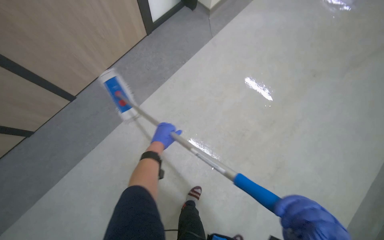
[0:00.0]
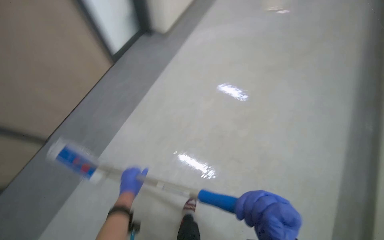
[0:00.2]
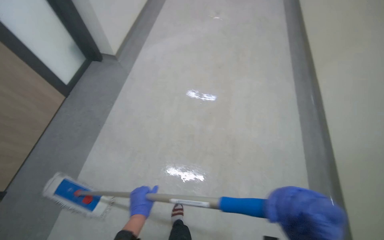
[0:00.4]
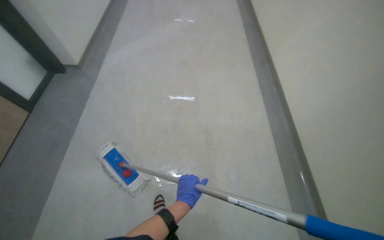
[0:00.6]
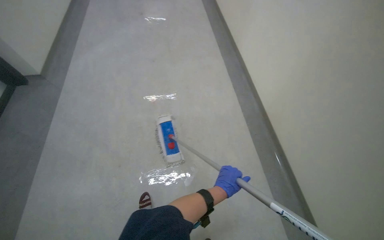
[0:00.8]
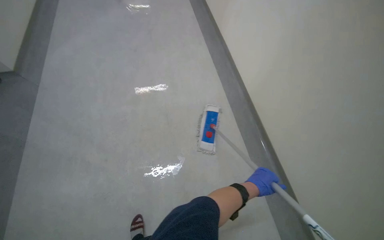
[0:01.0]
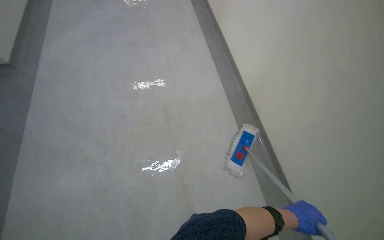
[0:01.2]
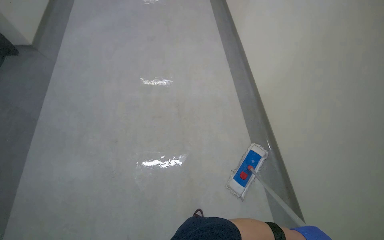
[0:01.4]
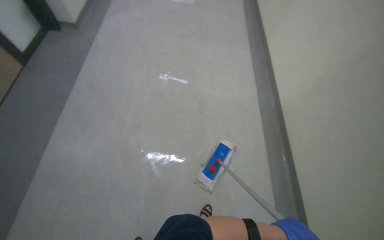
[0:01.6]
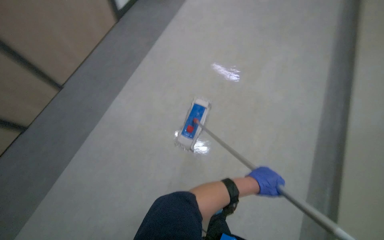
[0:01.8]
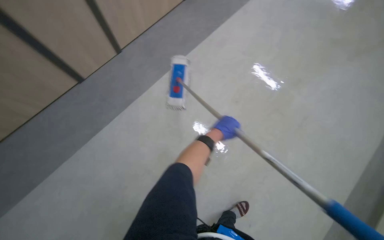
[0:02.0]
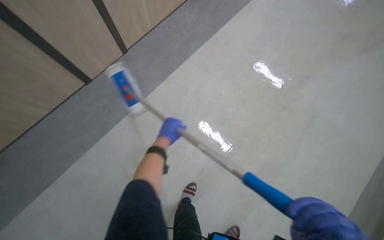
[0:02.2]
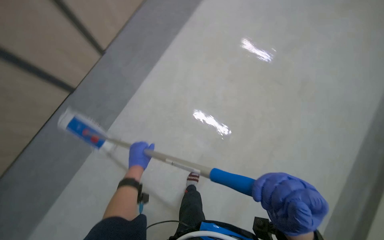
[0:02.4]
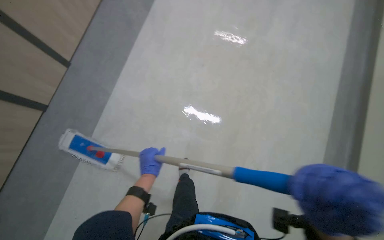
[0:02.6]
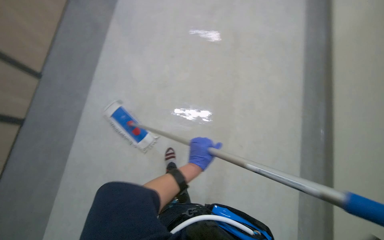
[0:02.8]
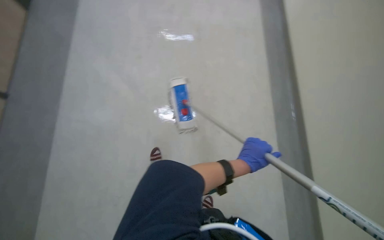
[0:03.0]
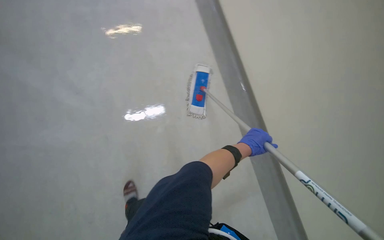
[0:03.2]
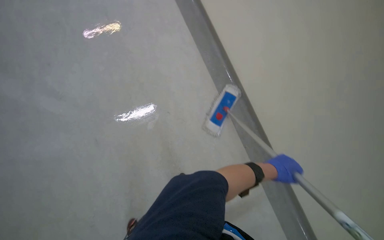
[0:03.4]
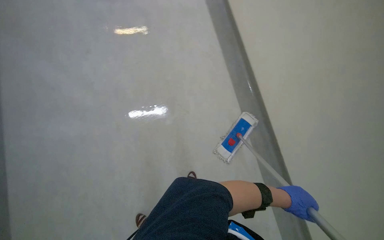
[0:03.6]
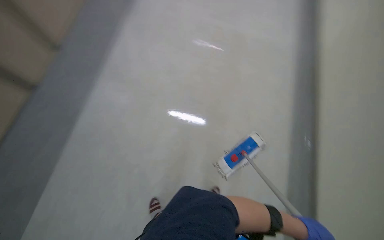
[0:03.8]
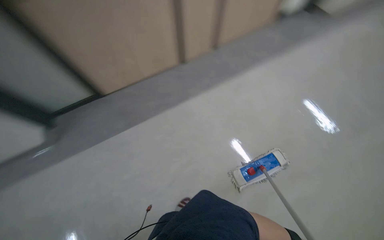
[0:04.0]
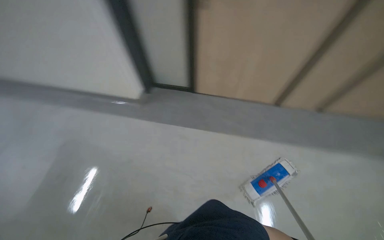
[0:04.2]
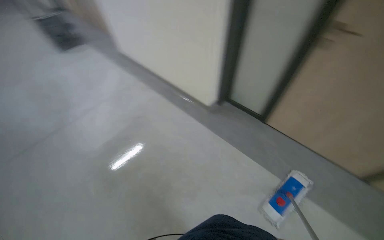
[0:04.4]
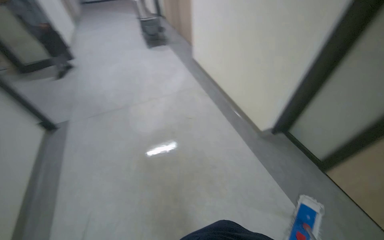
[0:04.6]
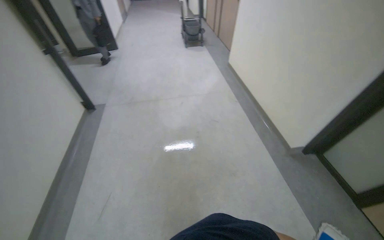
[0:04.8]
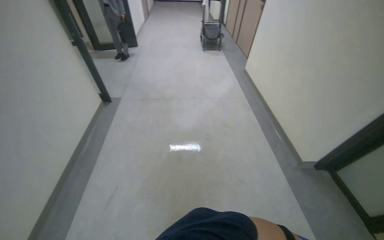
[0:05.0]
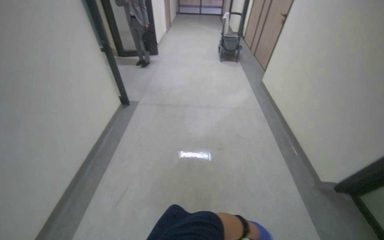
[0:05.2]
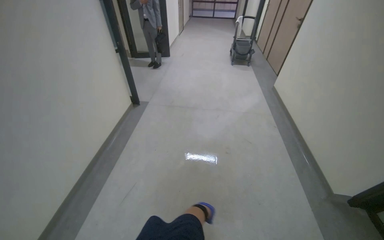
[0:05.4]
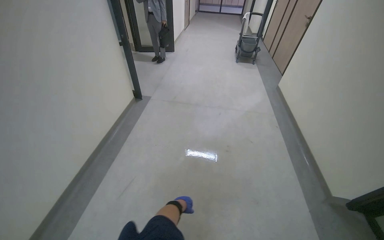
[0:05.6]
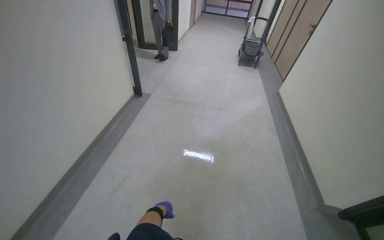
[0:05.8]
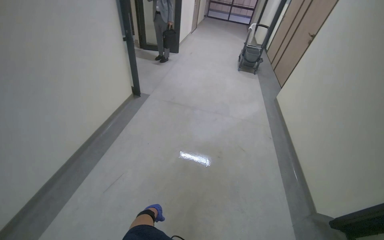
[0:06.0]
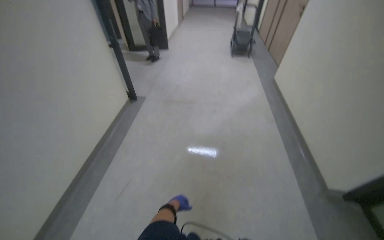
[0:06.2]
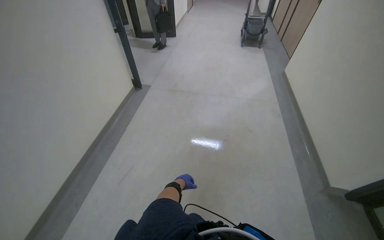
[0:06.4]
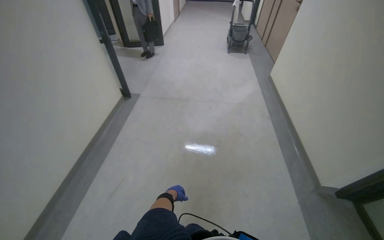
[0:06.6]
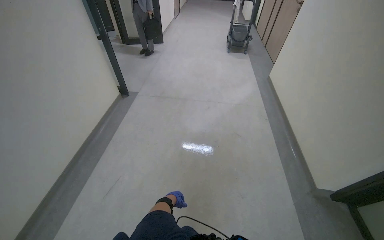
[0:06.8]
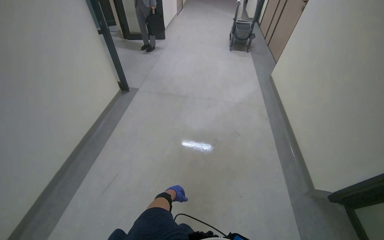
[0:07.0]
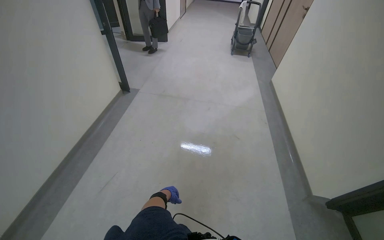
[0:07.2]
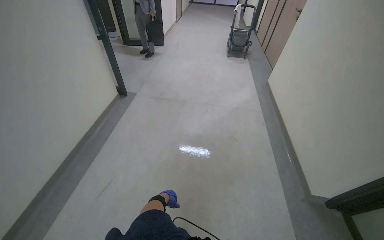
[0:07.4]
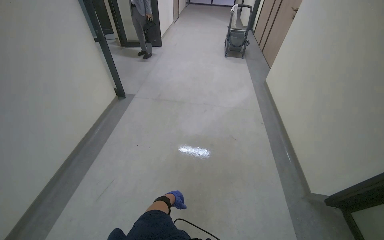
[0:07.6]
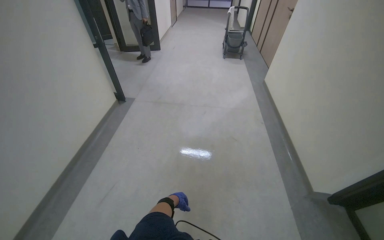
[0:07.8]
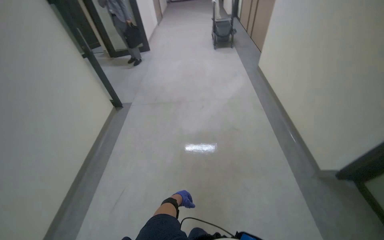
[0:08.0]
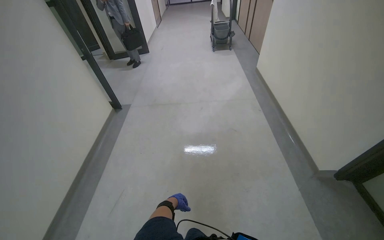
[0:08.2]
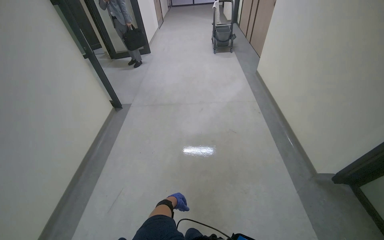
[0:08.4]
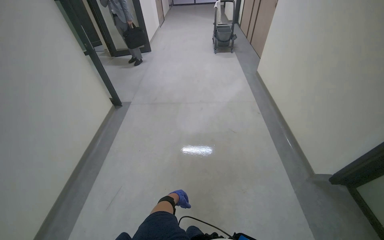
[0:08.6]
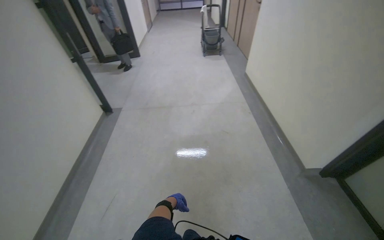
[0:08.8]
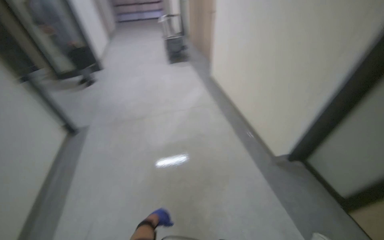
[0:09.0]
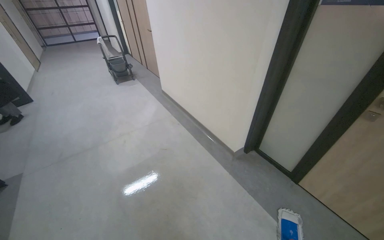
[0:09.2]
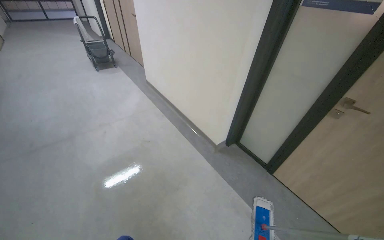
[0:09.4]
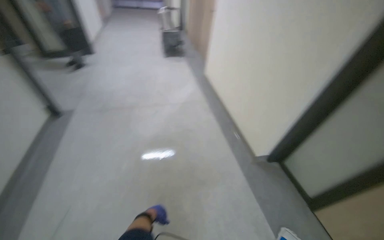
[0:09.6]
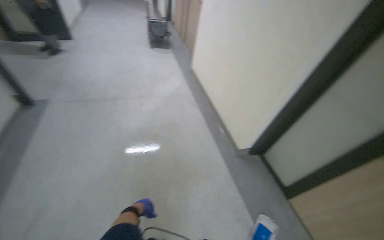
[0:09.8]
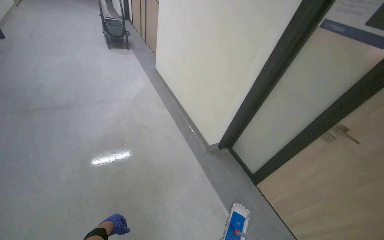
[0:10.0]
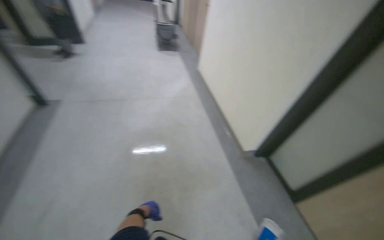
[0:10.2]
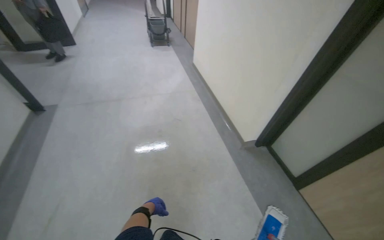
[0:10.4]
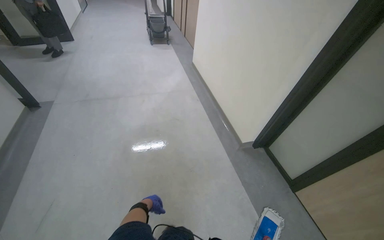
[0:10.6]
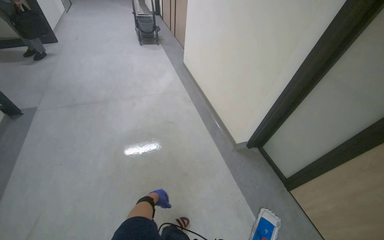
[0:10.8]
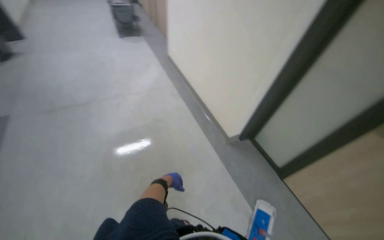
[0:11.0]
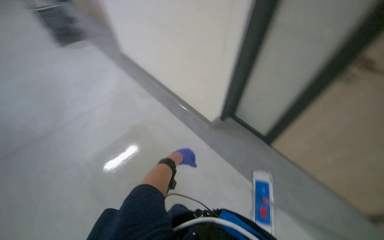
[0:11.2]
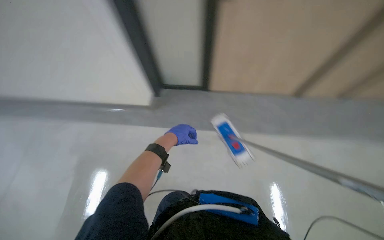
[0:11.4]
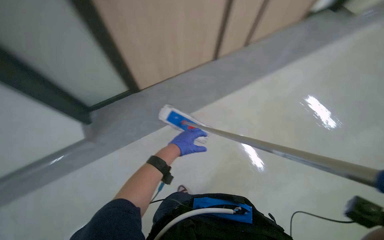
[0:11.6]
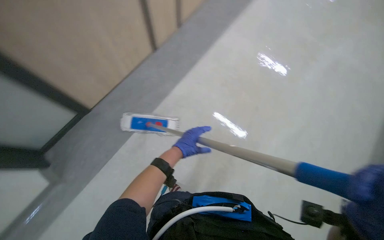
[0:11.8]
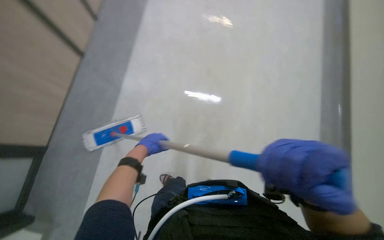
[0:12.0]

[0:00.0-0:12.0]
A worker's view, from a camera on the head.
Job: mopping floor.
The whole recording: Mopping the floor. The worker mops the floor using a flat mop and bucket.
0:03.0 to 0:04.4: The head travels about 40 cm. The wearer looks approximately 45 degrees further to the left. The wearer looks approximately 20 degrees further upward.
0:04.4 to 0:06.0: The head turns to the left by about 50 degrees. The view tilts some 15 degrees upward.
0:06.0 to 0:07.6: The left hand goes some 20 cm to the right and up the picture.
0:07.6 to 0:09.0: The head rotates some 20 degrees to the right.
0:10.4 to 0:12.0: The wearer's head swings roughly 65 degrees to the right. The camera pitches downward, by some 20 degrees.

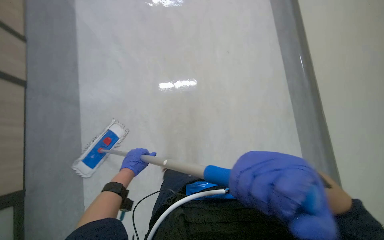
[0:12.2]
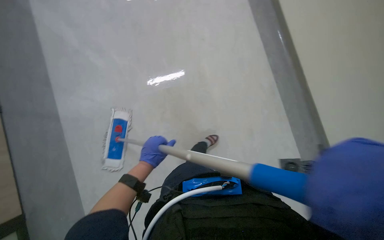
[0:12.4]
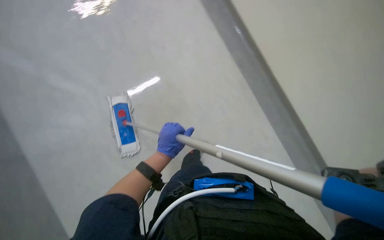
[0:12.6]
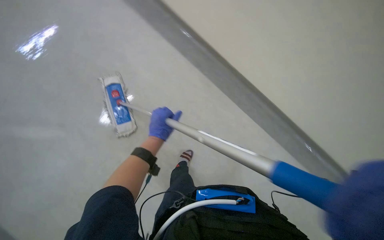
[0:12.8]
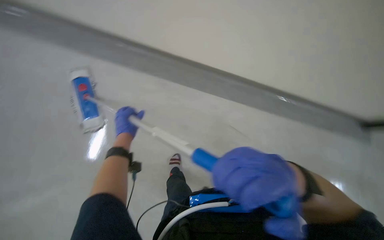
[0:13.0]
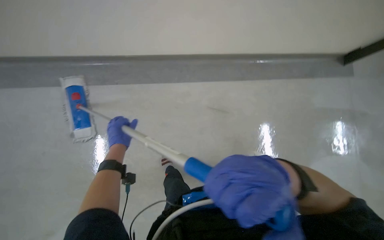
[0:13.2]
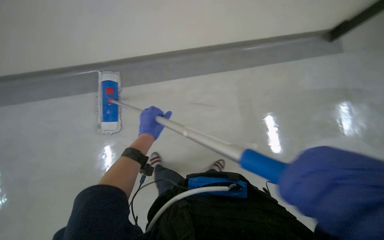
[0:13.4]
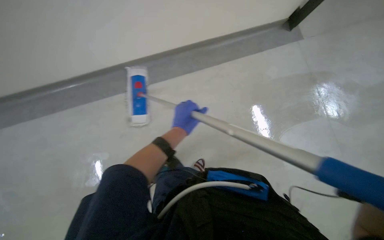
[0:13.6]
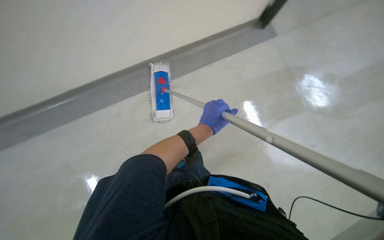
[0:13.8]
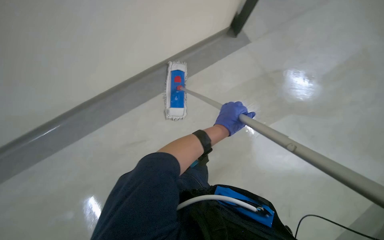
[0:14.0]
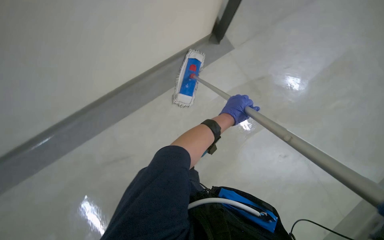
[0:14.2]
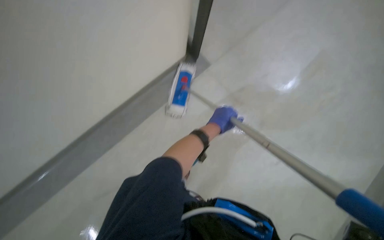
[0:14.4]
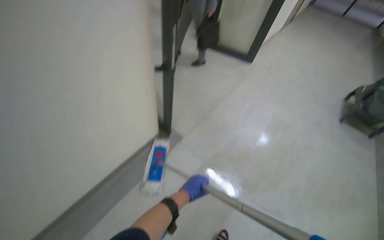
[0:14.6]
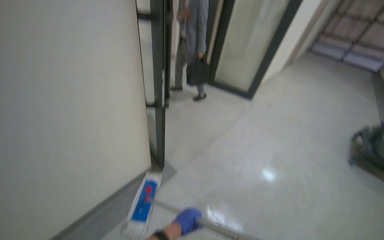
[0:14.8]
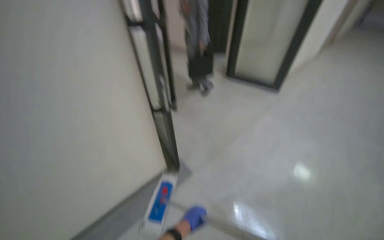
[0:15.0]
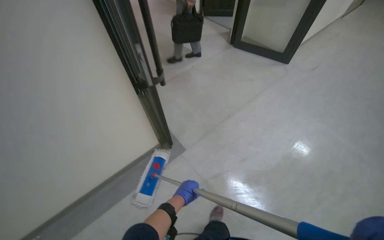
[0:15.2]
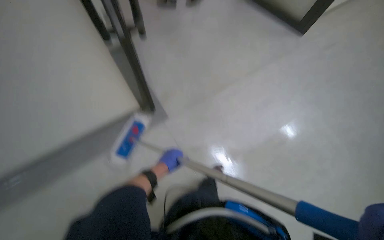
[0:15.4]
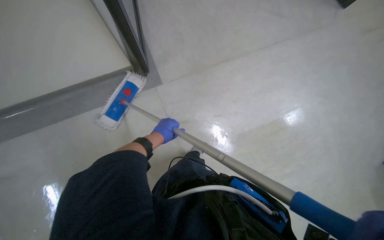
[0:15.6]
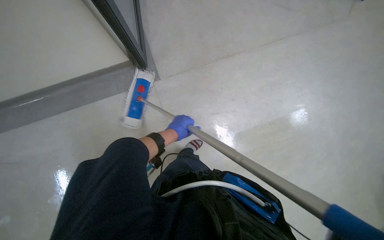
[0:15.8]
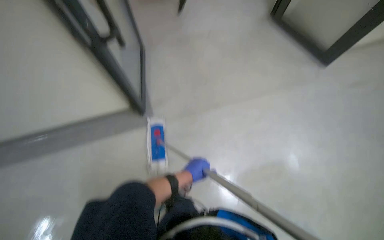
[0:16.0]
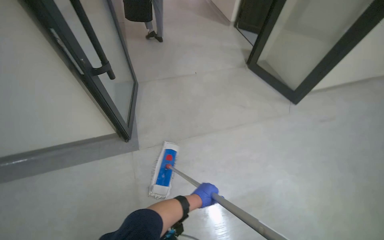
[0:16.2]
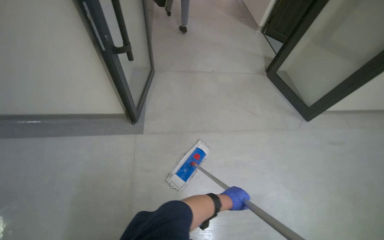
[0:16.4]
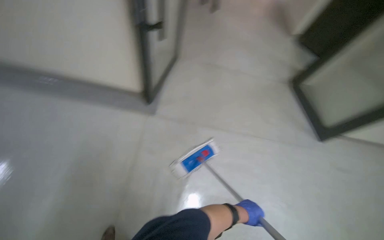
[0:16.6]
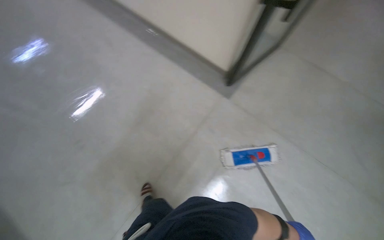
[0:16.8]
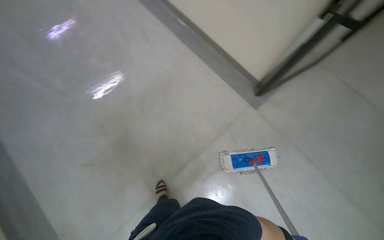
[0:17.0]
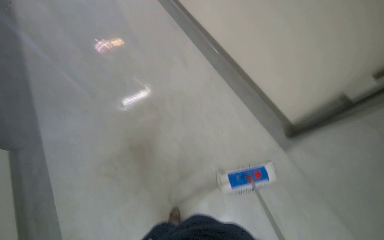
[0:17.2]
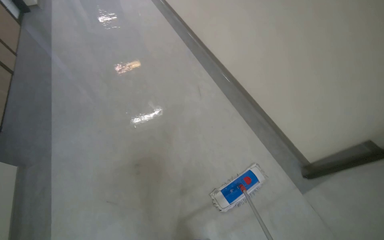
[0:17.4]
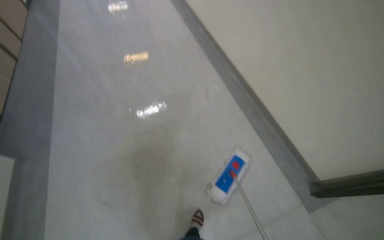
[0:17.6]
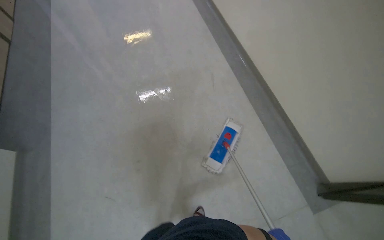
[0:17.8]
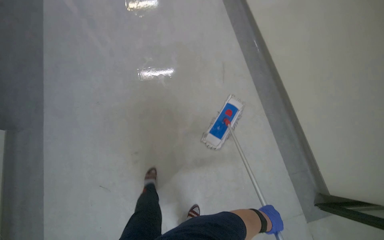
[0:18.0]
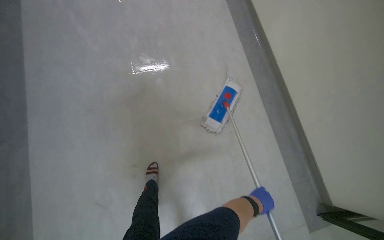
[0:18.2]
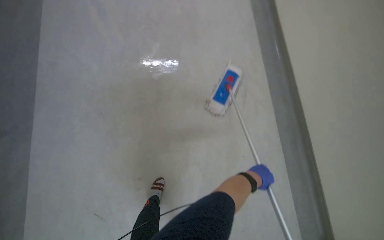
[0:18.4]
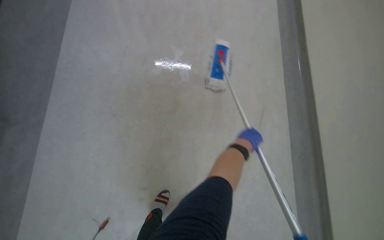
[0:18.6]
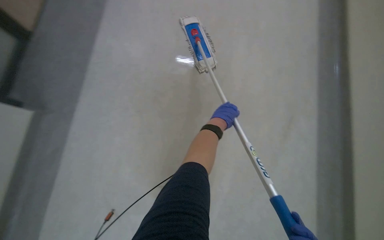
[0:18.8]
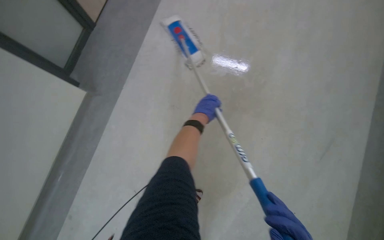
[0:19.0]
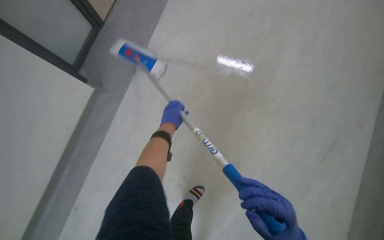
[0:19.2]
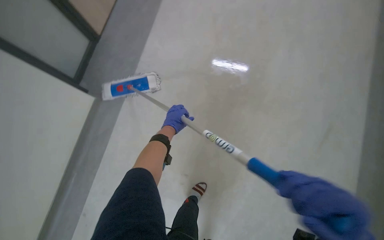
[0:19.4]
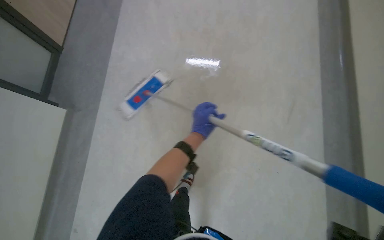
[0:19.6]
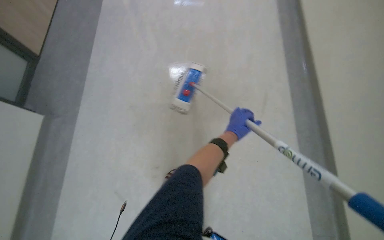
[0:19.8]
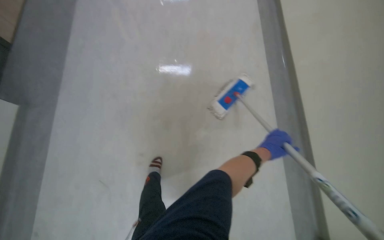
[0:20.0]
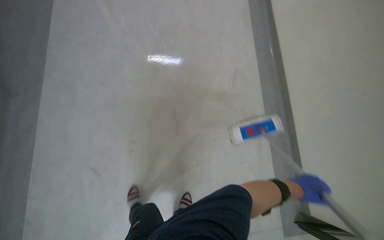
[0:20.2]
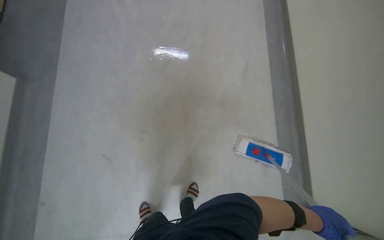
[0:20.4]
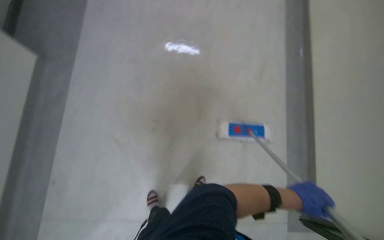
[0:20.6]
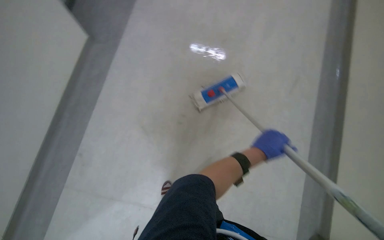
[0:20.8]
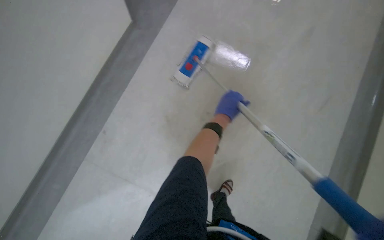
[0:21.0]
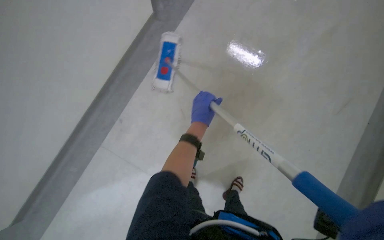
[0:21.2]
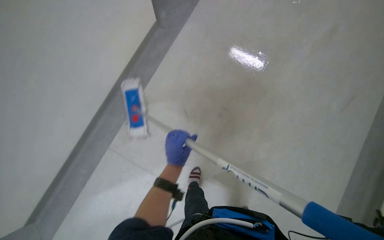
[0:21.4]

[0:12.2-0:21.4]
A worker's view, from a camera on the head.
Job: mopping floor.
The whole recording: Mopping the floor. The worker mops the floor using a flat mop and bucket.
0:12.2 to 0:13.8: The head rotates approximately 25 degrees to the left. The left hand moves up the picture, some 10 cm.
0:13.8 to 0:15.2: The camera travels approximately 40 cm. The view tips upward by about 25 degrees.
0:15.2 to 0:16.8: The wearer's head swings about 70 degrees to the left. The wearer looks about 20 degrees further downward.
0:19.8 to 0:21.4: The head turns to the left by about 20 degrees.
